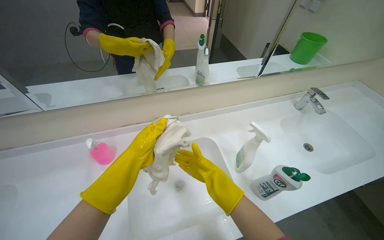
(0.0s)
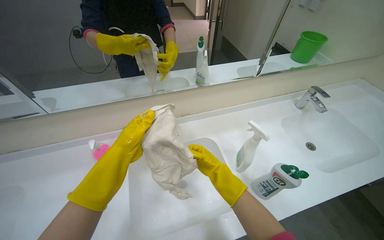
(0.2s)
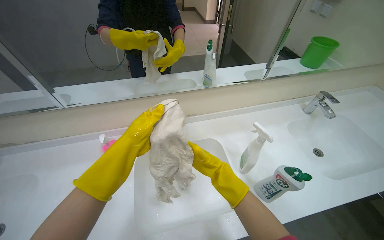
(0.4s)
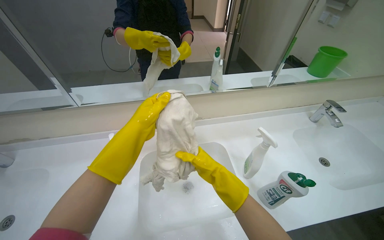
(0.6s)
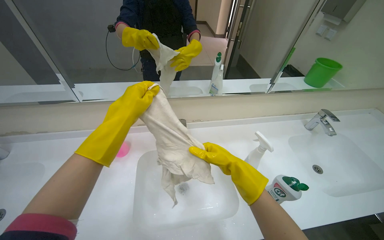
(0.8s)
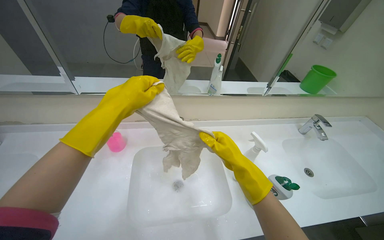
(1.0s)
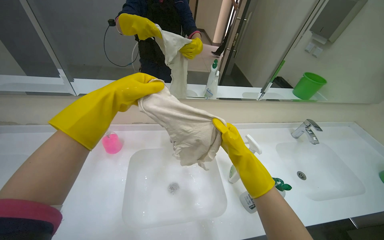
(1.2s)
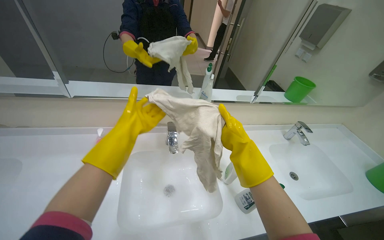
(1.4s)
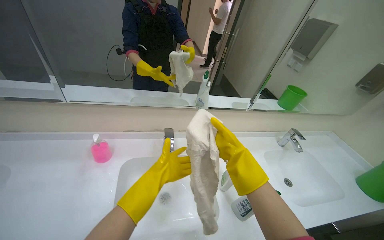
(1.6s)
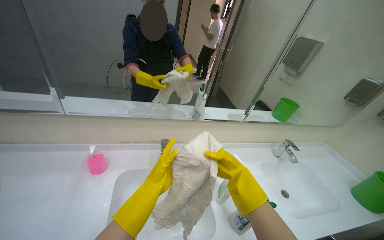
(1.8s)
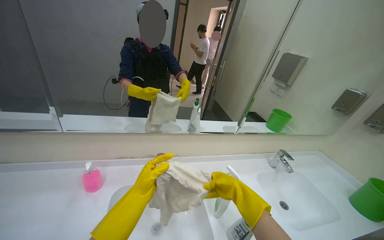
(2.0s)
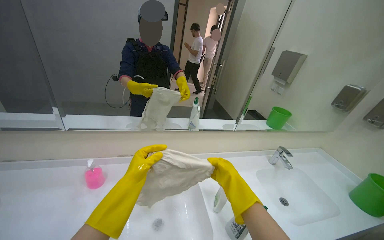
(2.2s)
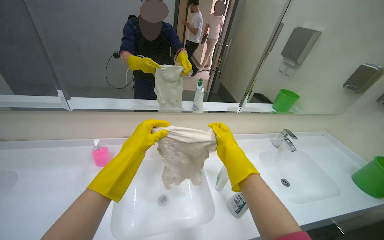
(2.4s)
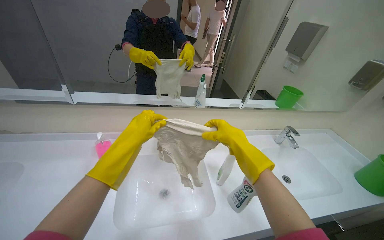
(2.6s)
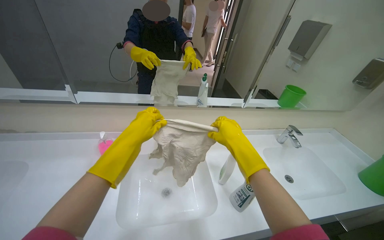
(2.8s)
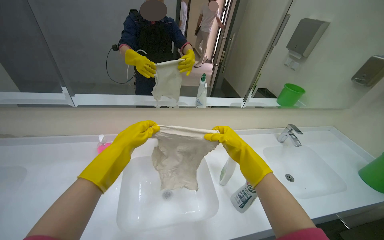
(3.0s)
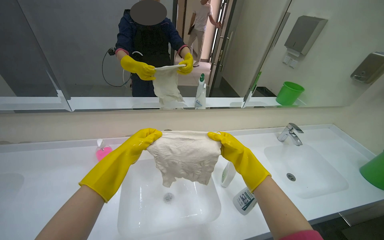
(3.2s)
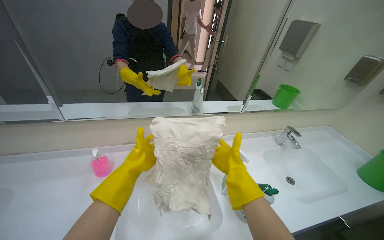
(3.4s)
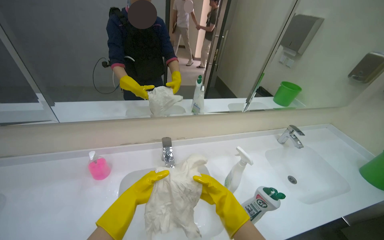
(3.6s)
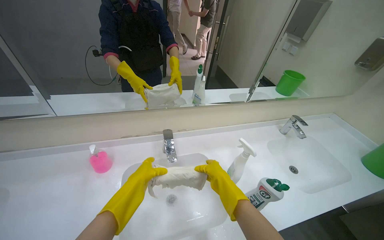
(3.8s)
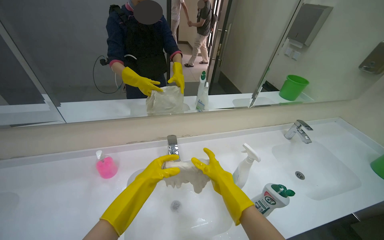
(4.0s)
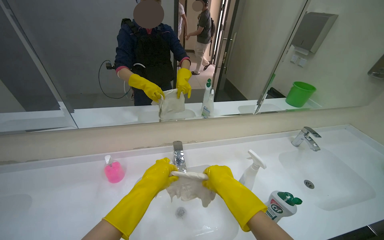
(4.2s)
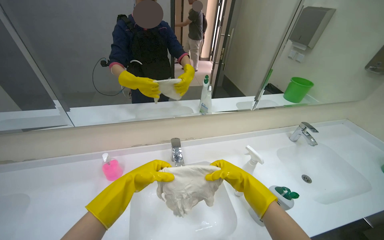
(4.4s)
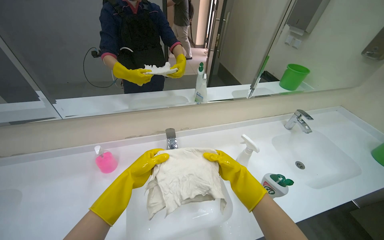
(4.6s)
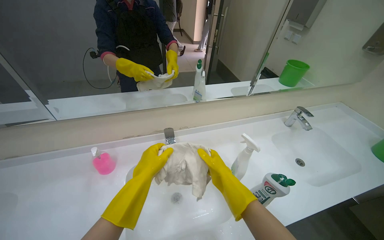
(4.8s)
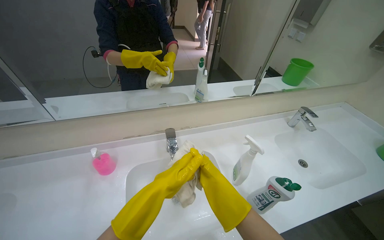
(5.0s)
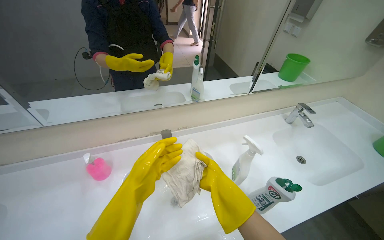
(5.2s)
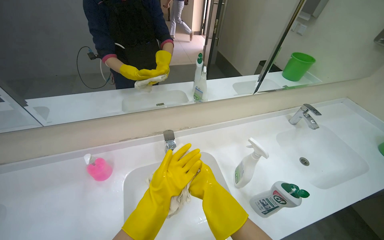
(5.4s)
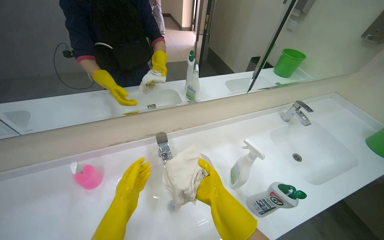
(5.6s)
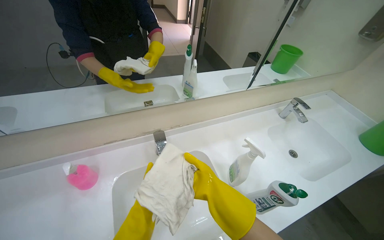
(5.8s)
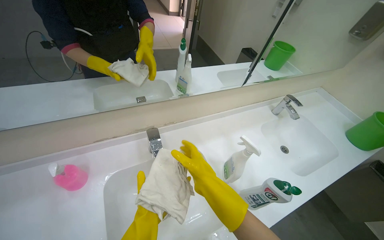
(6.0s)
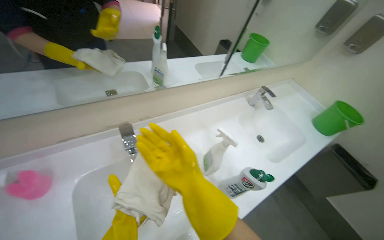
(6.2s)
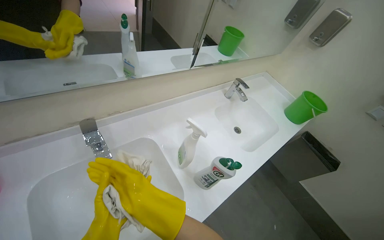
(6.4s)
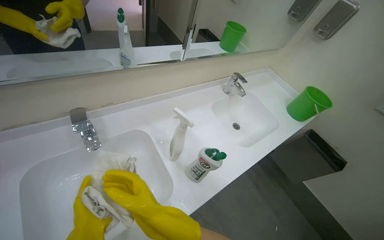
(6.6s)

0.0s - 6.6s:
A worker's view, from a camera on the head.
Job: preparing cleaning supplies.
The whole recording: Washing cleaning cloth. The worker washes and wrings out a cleaning cloth in the sink.
0.0s - 1.6s: The right hand goes approximately 20 cm nearer to the camera and up the picture, while the left hand reaches about 15 cm up the picture, then returns.
1.6s - 3.2s: The right hand moves farther from the camera, some 10 cm. The left hand travels up the picture by some 10 cm.
3.2s - 5.0s: The right hand moves to the left, nearer to the camera and down the picture, approximately 15 cm.
5.0s - 6.6s: The camera is aimed approximately 20 degrees further to the right.

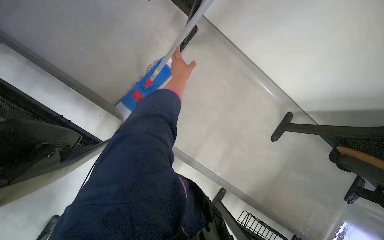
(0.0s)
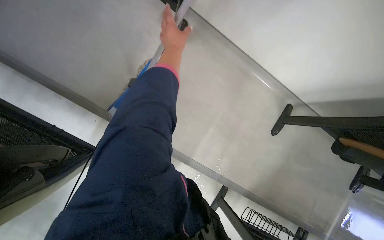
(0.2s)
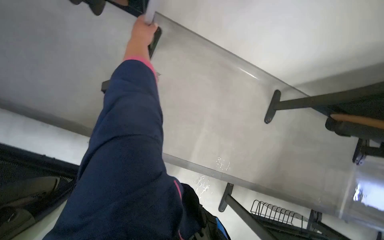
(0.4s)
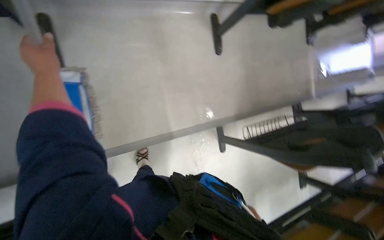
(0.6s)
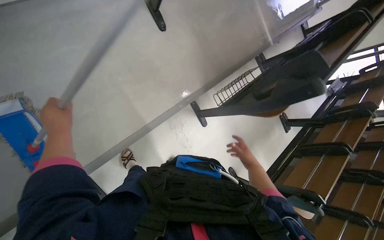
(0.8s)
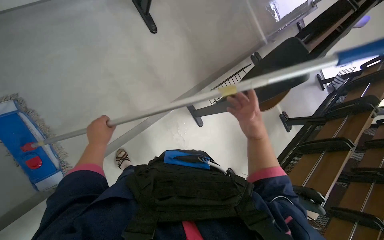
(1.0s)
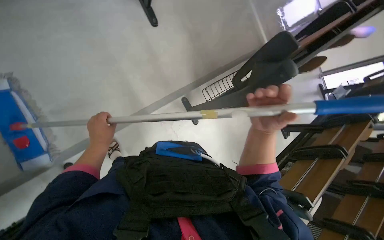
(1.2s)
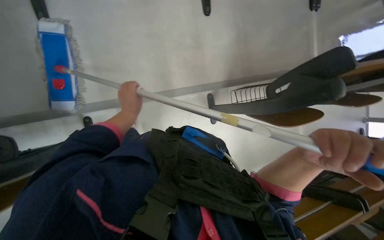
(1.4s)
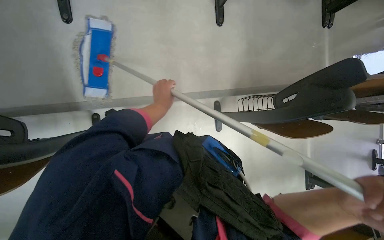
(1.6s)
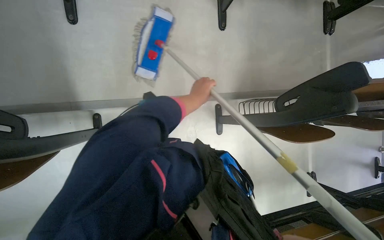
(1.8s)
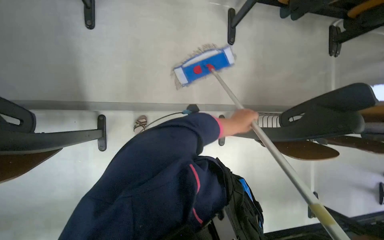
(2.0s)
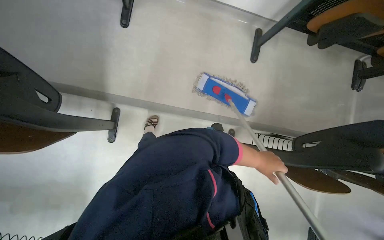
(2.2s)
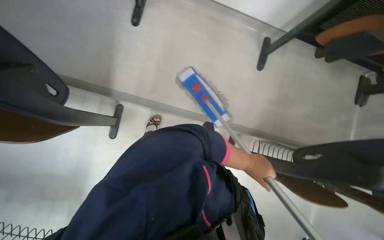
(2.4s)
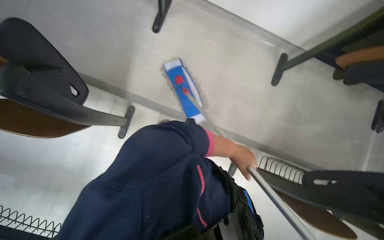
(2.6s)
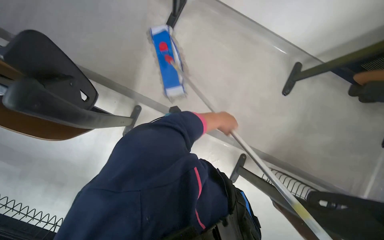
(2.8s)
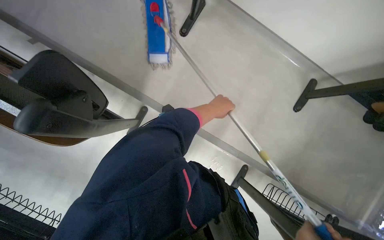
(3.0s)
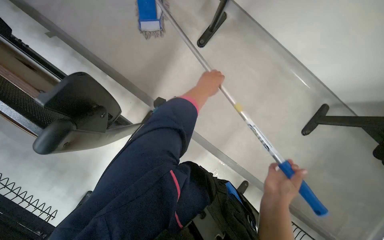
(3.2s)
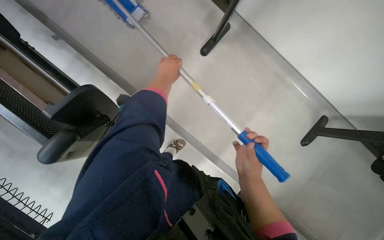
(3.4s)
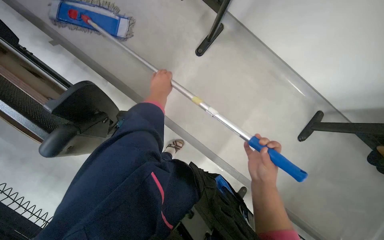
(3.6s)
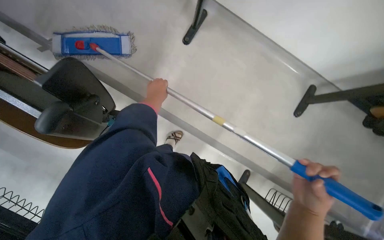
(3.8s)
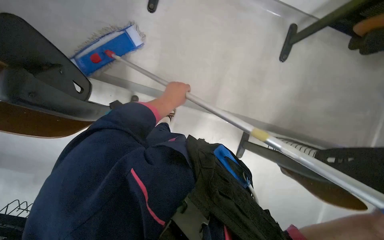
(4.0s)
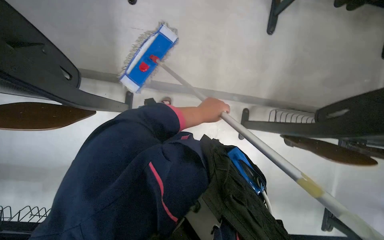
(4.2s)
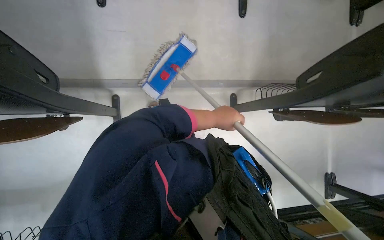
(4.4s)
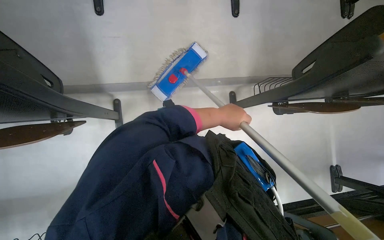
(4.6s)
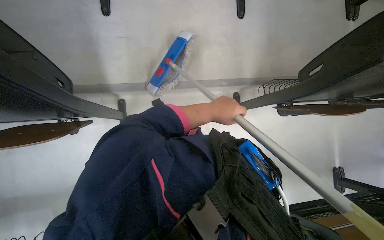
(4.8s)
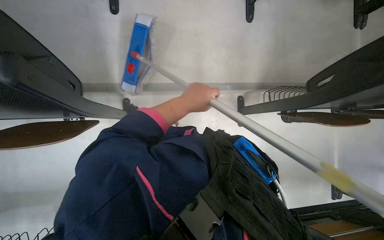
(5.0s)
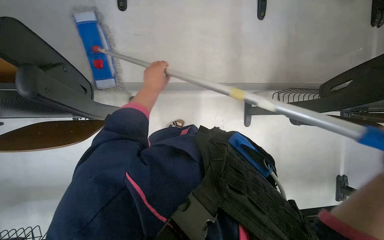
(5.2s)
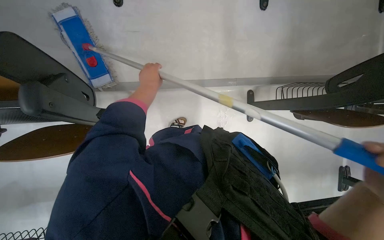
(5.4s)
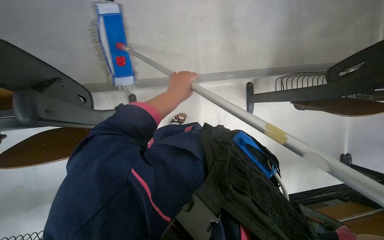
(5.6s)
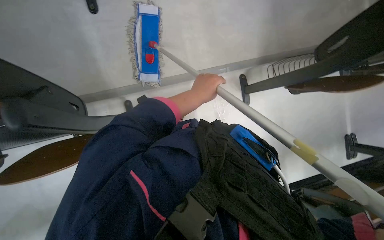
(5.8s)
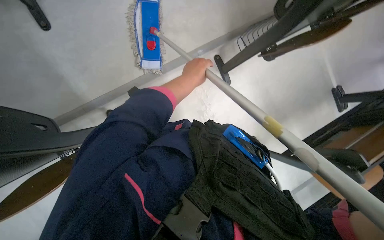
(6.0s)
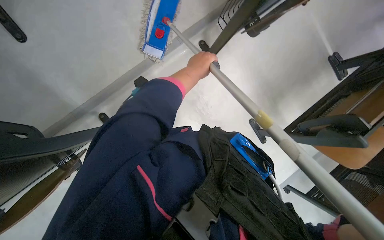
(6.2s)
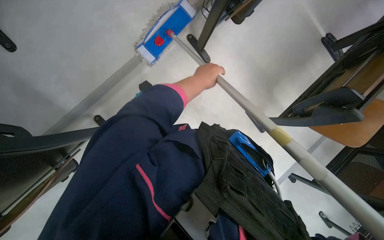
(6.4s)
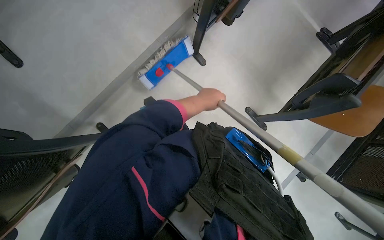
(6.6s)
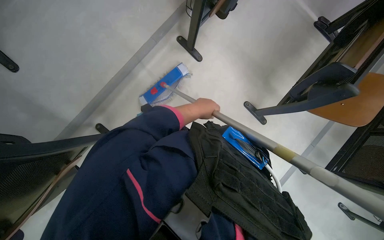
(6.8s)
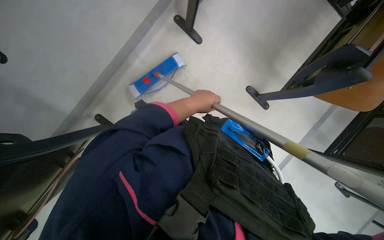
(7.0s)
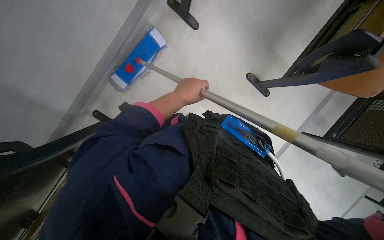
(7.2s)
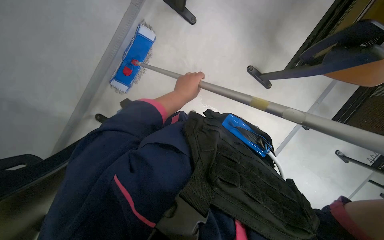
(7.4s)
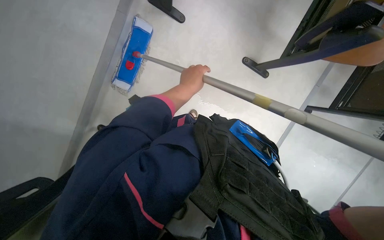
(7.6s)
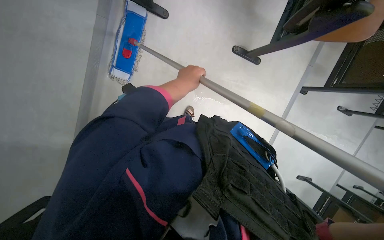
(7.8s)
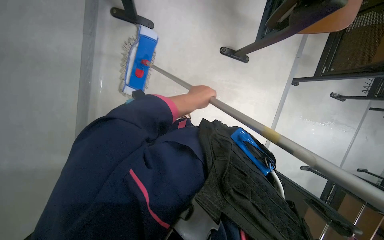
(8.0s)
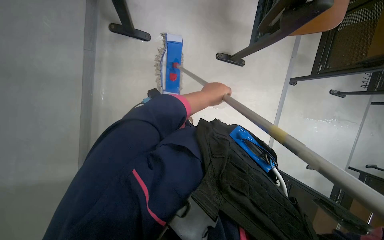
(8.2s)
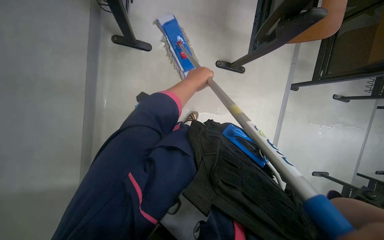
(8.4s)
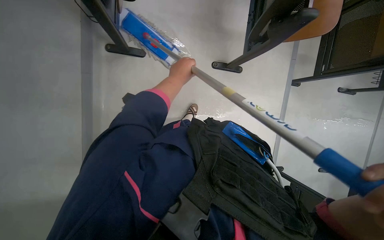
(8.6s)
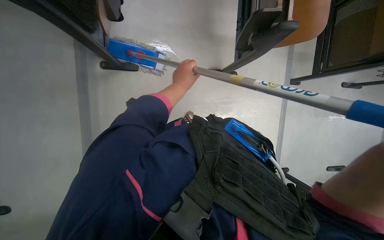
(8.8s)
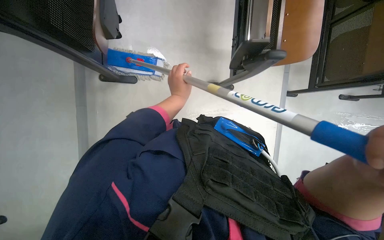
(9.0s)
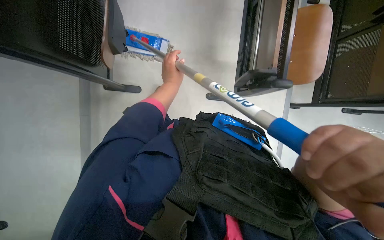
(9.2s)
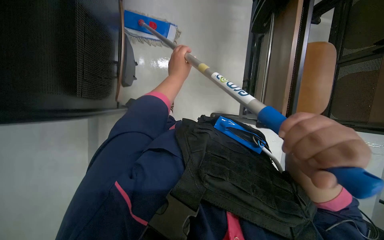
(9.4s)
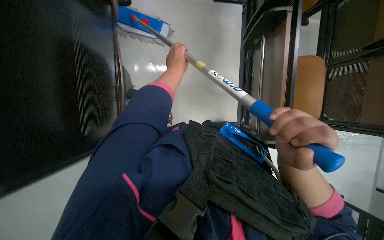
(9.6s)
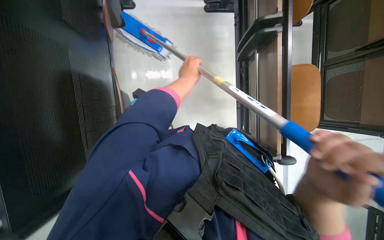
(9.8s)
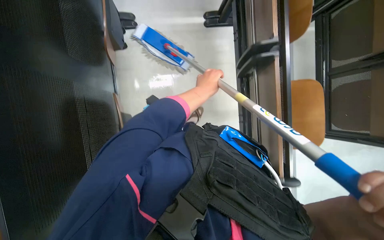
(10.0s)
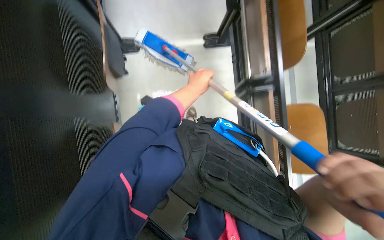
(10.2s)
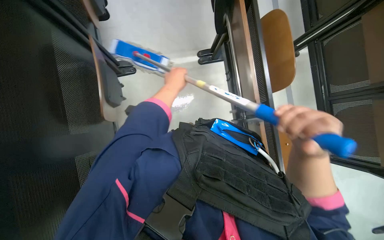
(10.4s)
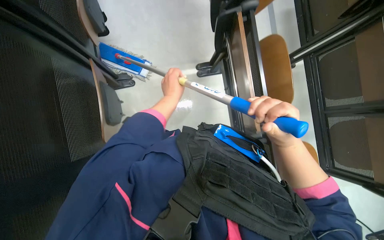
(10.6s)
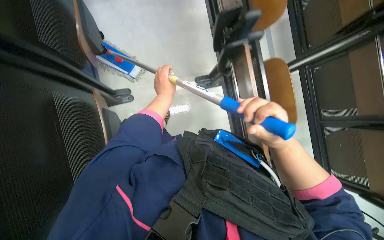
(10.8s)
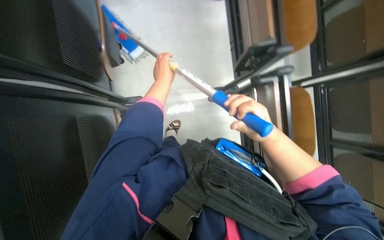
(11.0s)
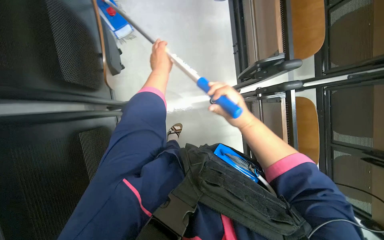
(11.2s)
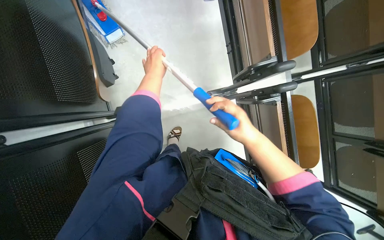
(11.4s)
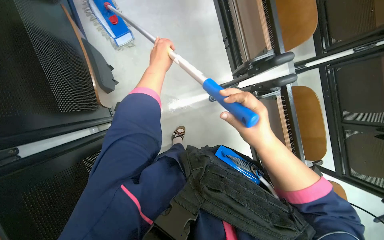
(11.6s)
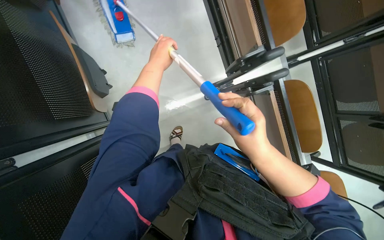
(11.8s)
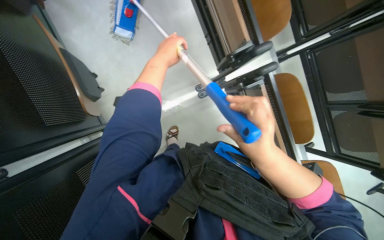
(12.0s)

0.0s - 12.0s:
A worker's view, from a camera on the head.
Job: mopping floor.
The whole recording: Mopping lecture hall floor. The worker mops the lecture hall floor, periodically wringing and adjusting the mop.
0.0s - 1.6s: The camera pitches downward, by about 20 degrees. Everything in view rotates some 45 degrees counterclockwise.
1.6s - 3.0s: Everything in view rotates some 35 degrees clockwise.
3.0s - 4.4s: The left hand moves roughly 20 cm to the left and comes back.
4.4s - 6.0s: The left hand goes some 15 cm nearer to the camera and up the picture, and reaches approximately 30 cm to the left, then returns.
7.6s - 9.0s: The view tips upward by some 15 degrees. The scene rotates counterclockwise by approximately 25 degrees.
9.0s - 10.4s: The view tilts some 25 degrees upward.
10.4s - 12.0s: The camera pitches upward, by some 15 degrees. The right hand heads to the left, covering roughly 10 cm. Meanwhile the left hand travels up the picture and nearer to the camera by about 20 cm.
